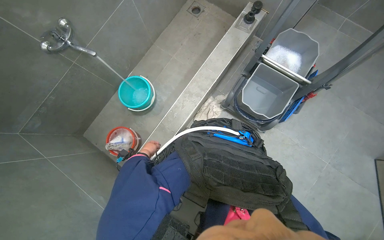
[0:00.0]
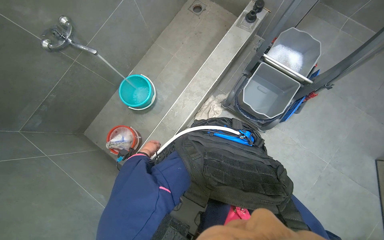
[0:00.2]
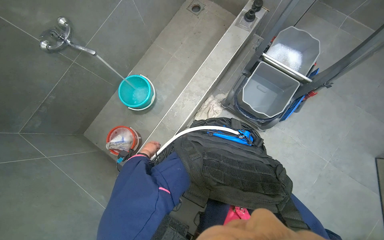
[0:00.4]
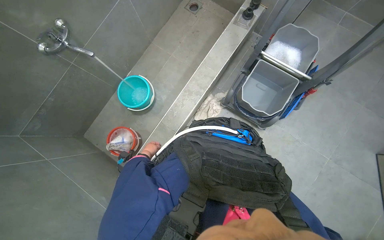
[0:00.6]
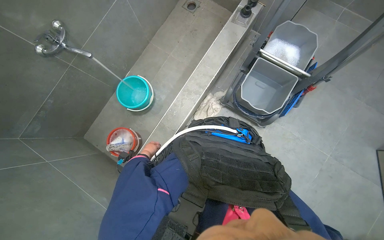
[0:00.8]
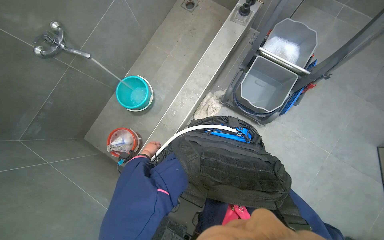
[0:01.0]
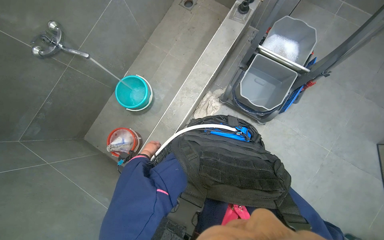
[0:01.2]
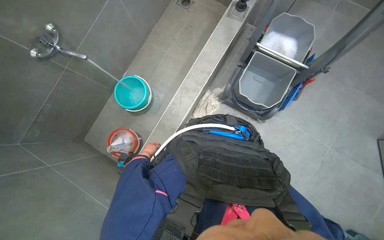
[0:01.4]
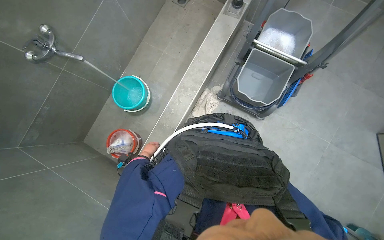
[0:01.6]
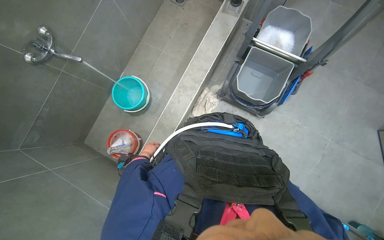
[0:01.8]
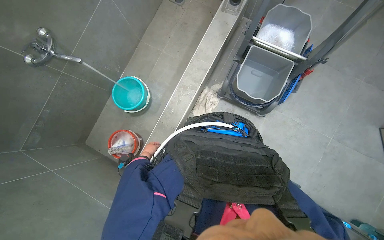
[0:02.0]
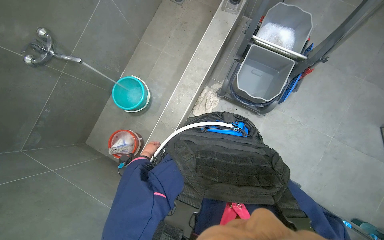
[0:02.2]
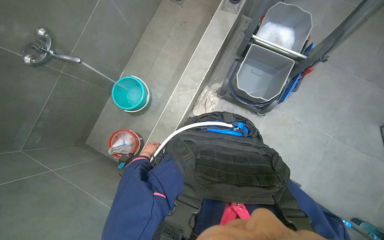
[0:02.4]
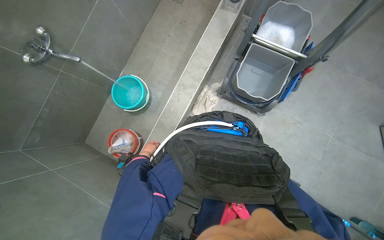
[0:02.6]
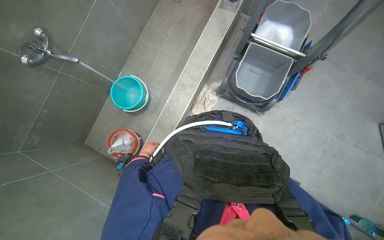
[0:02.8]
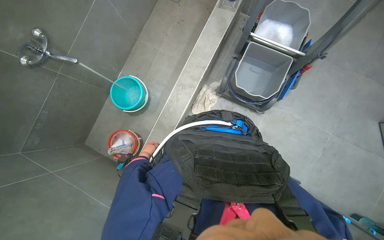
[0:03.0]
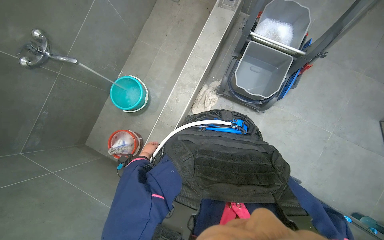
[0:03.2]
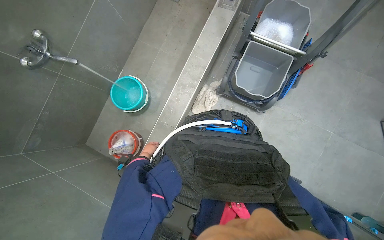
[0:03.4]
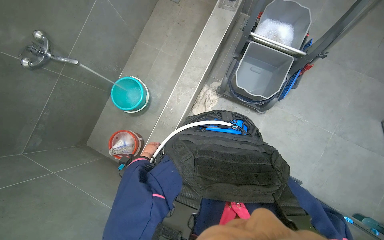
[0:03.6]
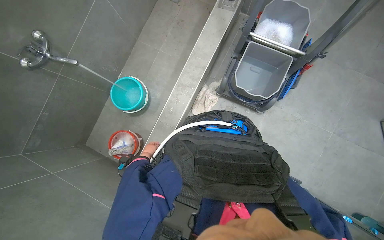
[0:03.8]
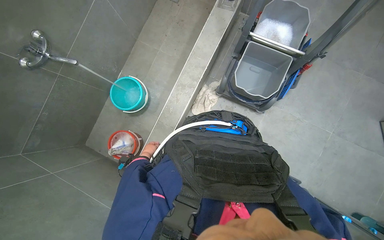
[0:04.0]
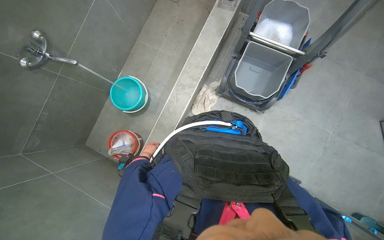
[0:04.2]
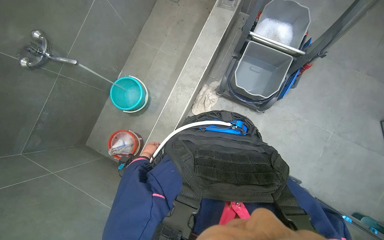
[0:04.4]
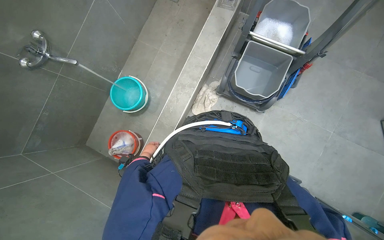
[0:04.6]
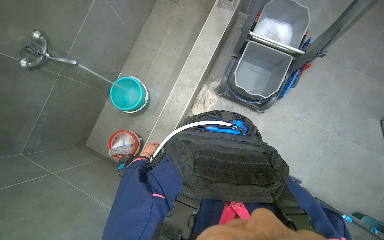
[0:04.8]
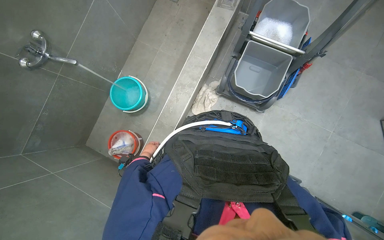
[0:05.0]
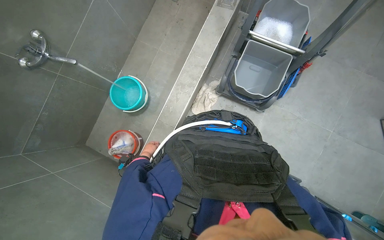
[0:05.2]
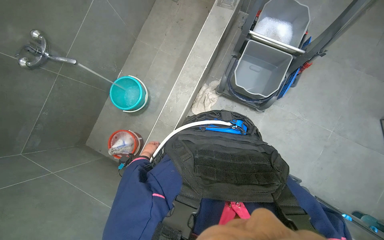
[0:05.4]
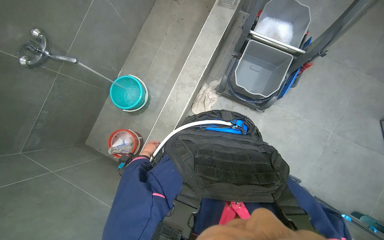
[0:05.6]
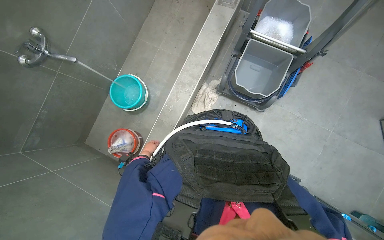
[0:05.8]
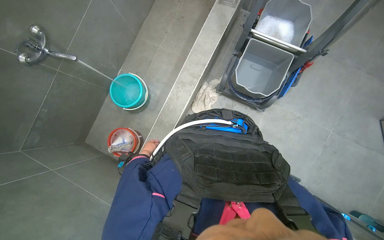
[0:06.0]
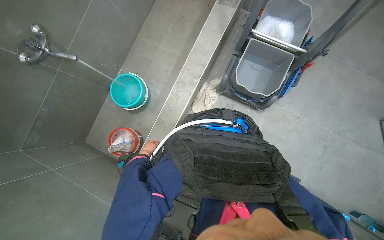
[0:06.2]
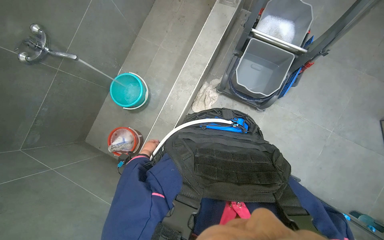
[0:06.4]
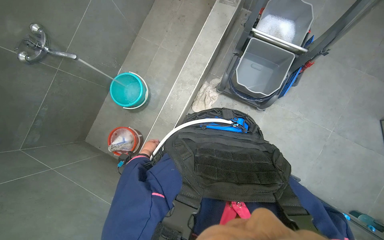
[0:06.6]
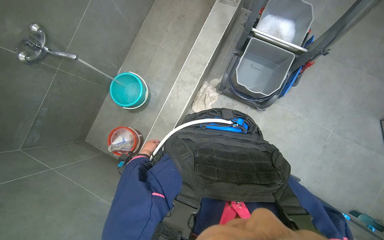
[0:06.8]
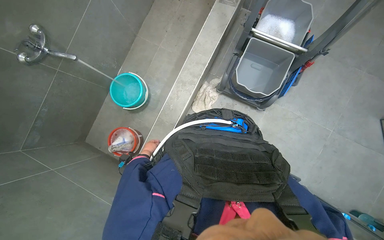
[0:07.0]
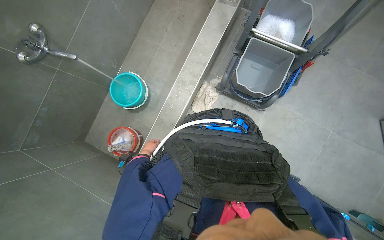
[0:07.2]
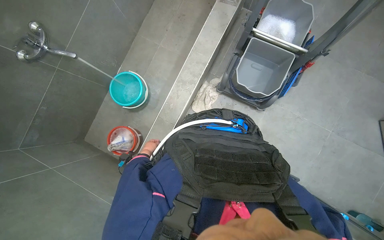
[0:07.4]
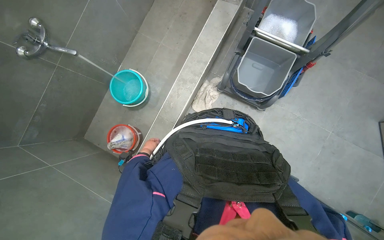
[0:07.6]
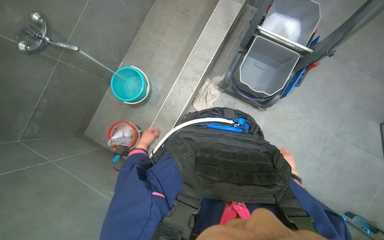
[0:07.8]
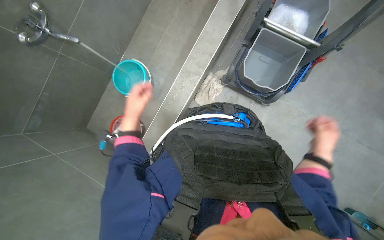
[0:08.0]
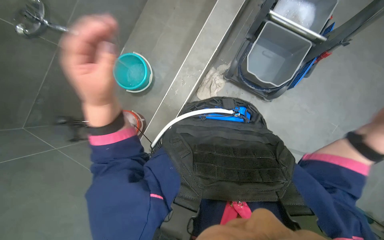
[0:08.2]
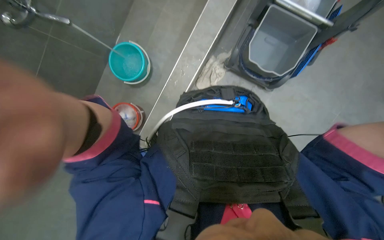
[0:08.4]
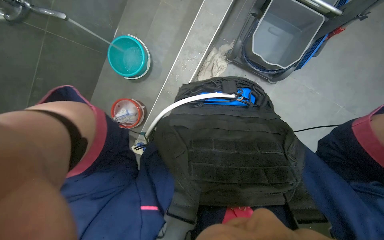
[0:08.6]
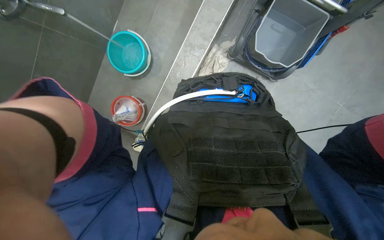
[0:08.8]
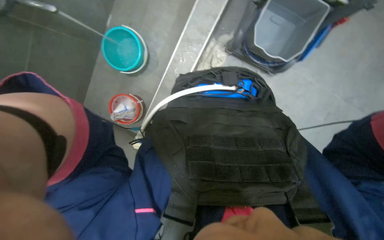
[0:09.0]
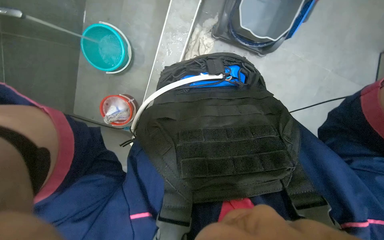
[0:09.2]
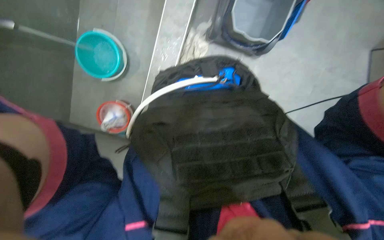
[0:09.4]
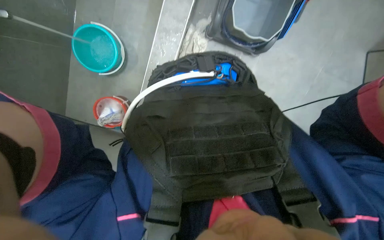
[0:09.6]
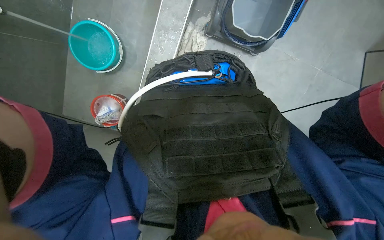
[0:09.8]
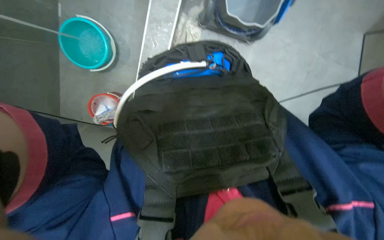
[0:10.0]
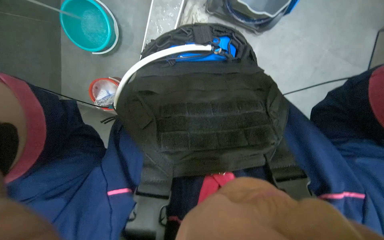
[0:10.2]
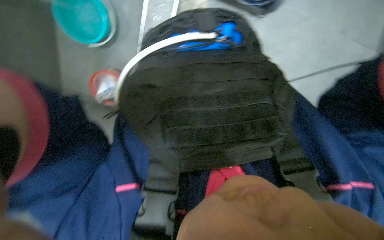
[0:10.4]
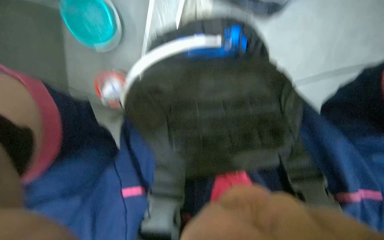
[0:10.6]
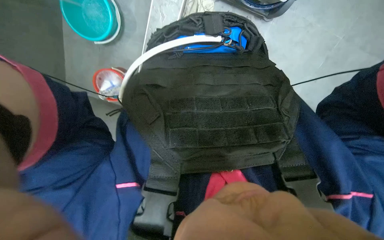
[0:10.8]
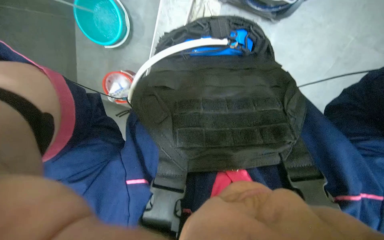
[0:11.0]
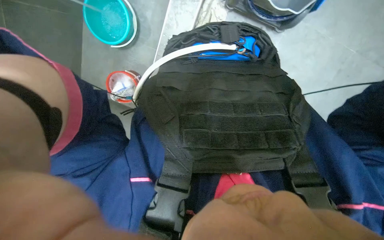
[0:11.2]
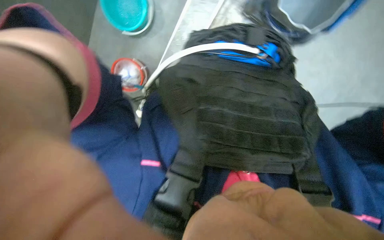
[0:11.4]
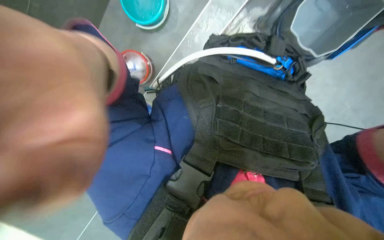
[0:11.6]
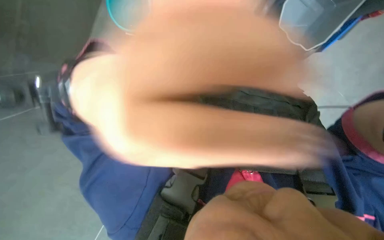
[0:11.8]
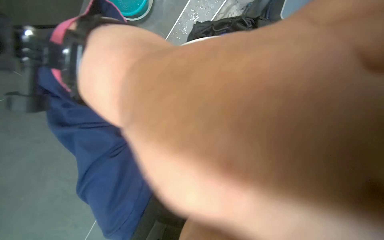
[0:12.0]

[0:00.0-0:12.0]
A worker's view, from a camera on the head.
Job: preparing cleaning supplies.
The whole recording: Filling cleaning cart with water. The worker continues to fill buckets with water from the faucet and pours them into the cleaning cart.
0:07.6 to 0:09.0: The camera pitches downward, by roughly 15 degrees.
0:09.0 to 0:10.4: The wearer looks roughly 15 degrees further downward.

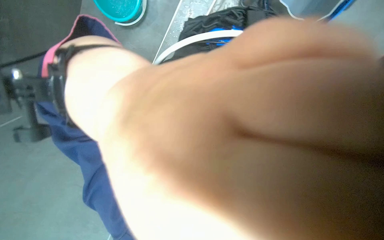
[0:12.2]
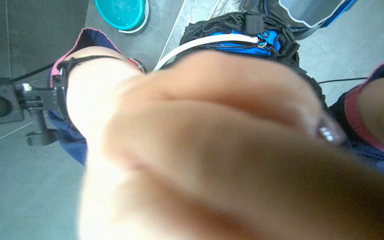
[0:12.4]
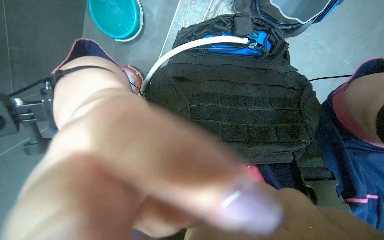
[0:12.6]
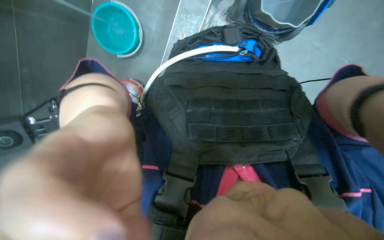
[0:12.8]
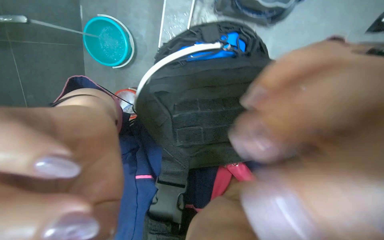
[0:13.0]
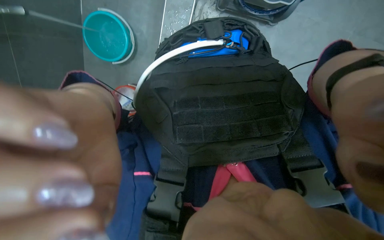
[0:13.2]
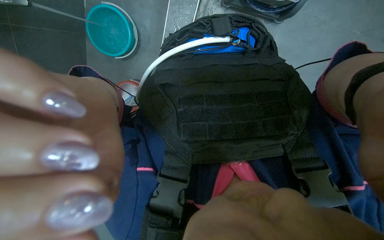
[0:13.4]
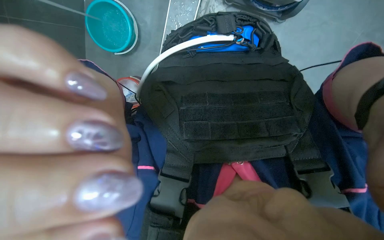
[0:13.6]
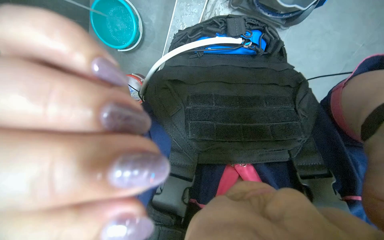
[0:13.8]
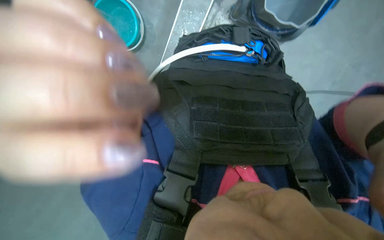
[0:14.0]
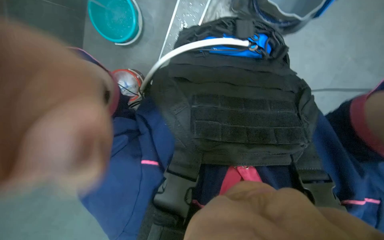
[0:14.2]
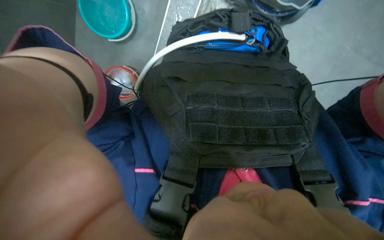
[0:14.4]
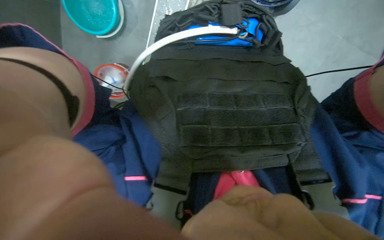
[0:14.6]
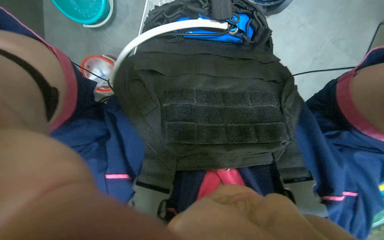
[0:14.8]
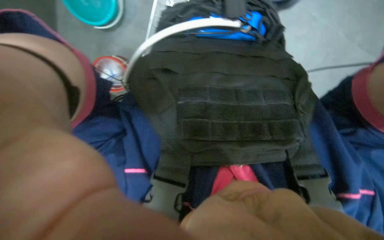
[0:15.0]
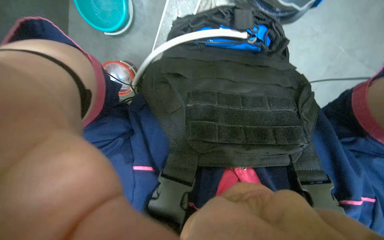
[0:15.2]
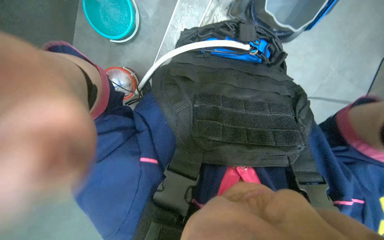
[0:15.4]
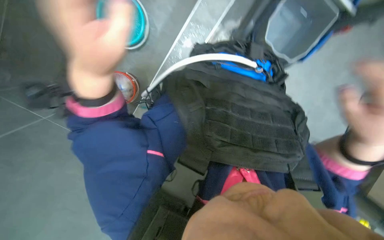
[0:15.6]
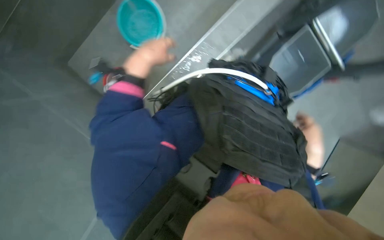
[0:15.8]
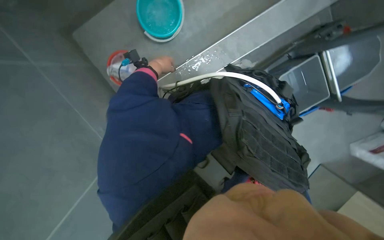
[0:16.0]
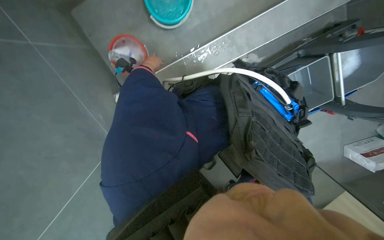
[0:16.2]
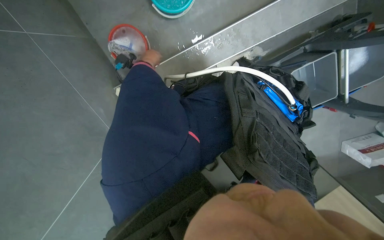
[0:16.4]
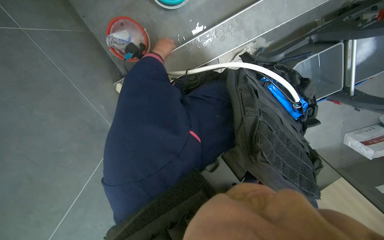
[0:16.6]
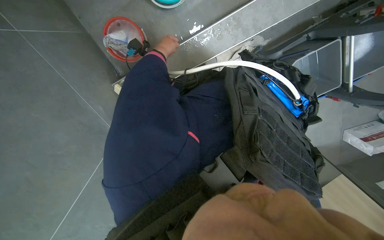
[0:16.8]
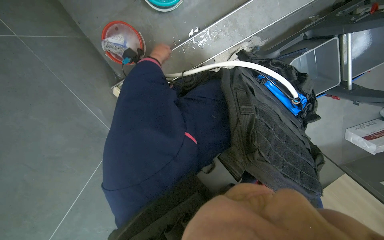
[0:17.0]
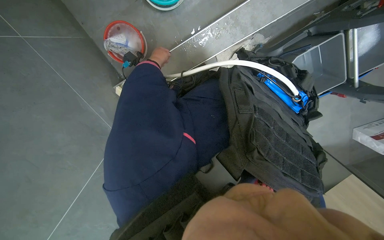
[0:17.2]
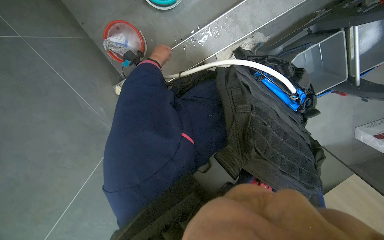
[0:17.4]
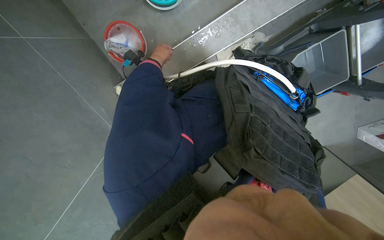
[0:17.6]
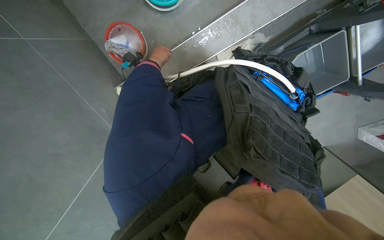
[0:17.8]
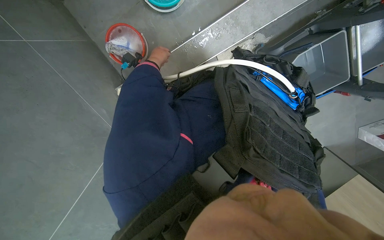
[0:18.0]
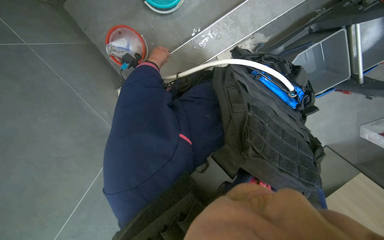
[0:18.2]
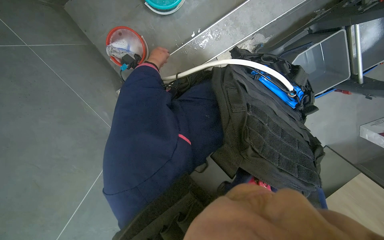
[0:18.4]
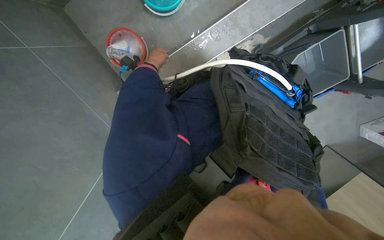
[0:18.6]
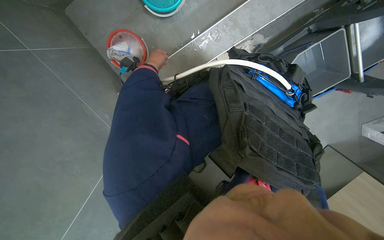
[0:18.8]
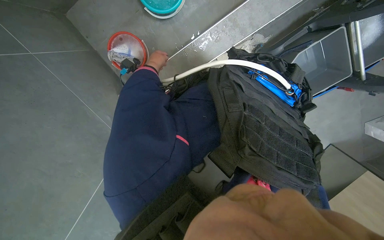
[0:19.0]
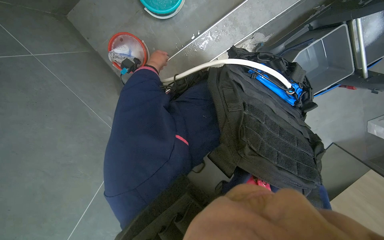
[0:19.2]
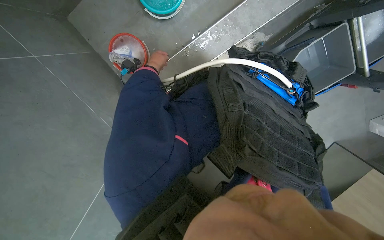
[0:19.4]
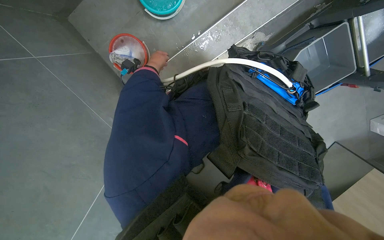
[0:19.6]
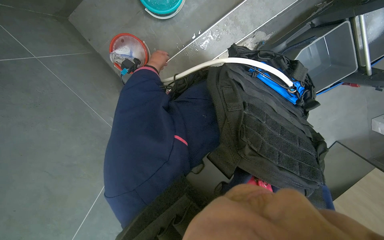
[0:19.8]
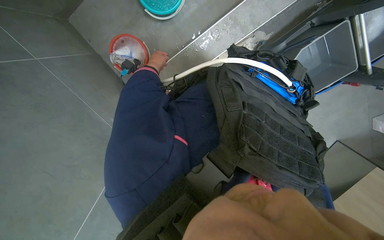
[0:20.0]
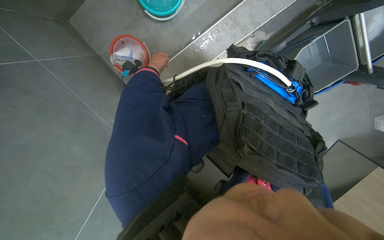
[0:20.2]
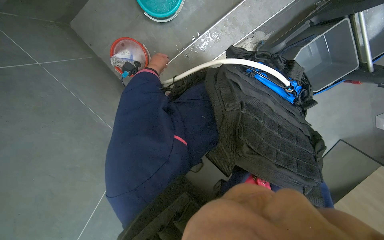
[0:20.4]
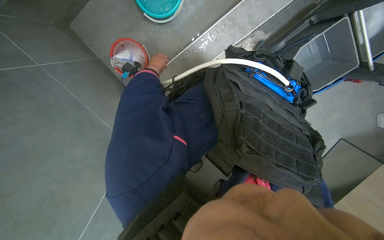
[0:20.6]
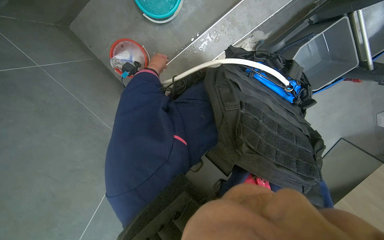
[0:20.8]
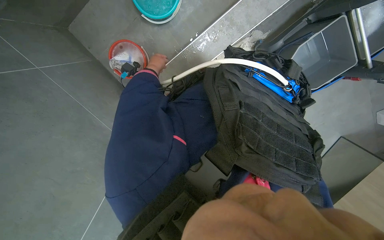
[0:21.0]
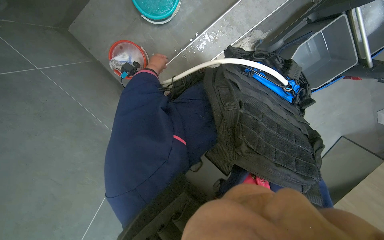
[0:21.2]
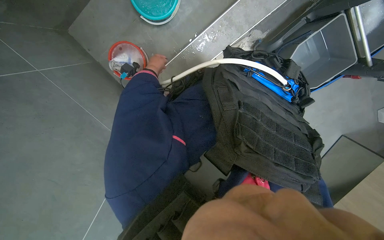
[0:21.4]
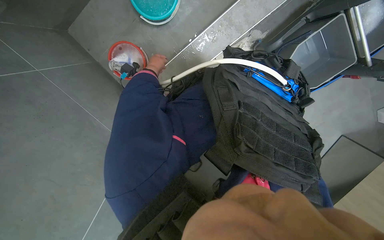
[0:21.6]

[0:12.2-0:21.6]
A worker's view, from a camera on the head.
Job: preparing cleaning supplies.
The whole recording: Filling cleaning cart with water. The worker continues to fill buckets with water from the faucet and pours them into the cleaning cart.
0:15.4 to 0:17.0: The scene turns approximately 30 degrees clockwise in the picture.
